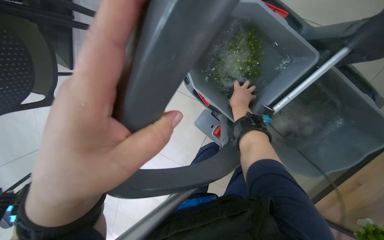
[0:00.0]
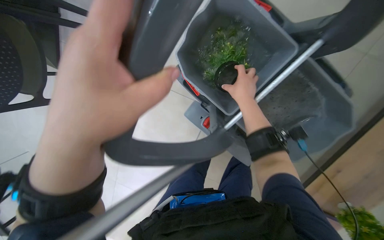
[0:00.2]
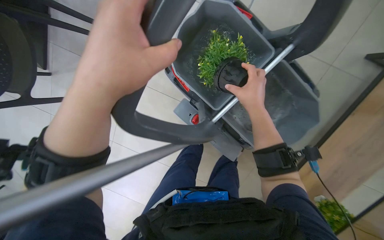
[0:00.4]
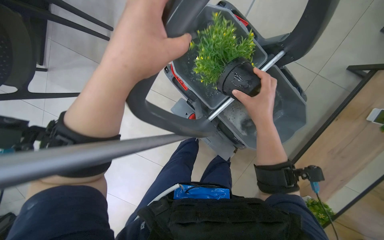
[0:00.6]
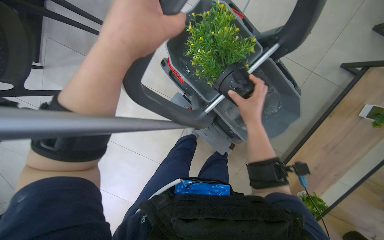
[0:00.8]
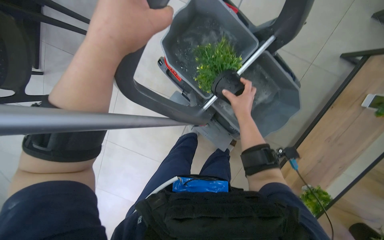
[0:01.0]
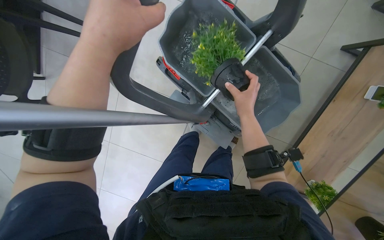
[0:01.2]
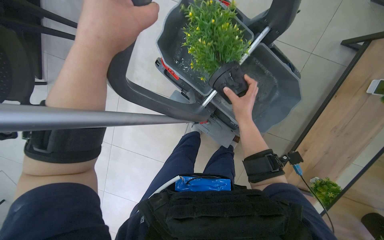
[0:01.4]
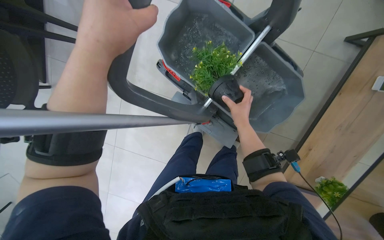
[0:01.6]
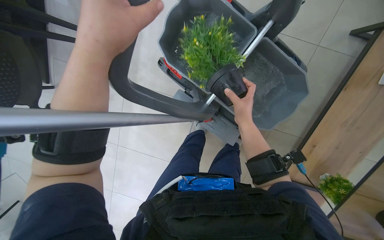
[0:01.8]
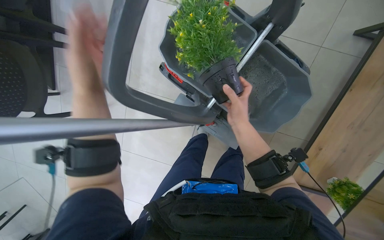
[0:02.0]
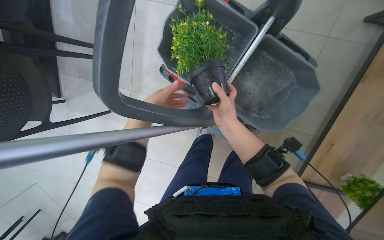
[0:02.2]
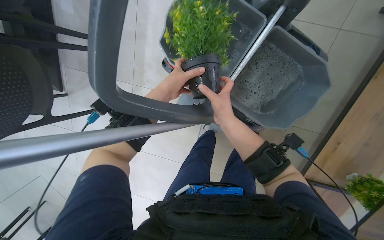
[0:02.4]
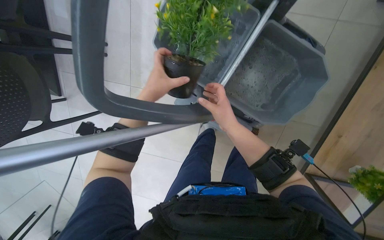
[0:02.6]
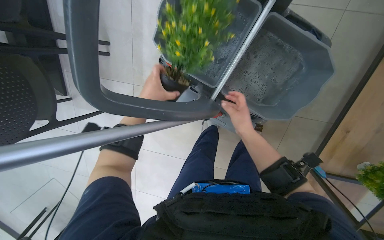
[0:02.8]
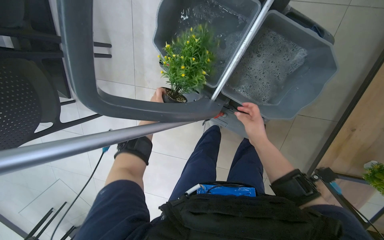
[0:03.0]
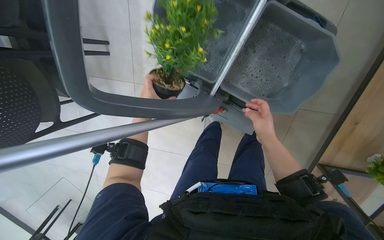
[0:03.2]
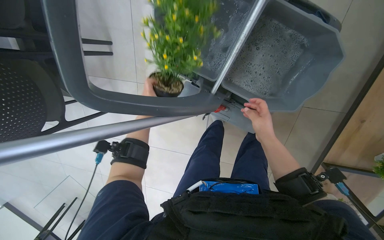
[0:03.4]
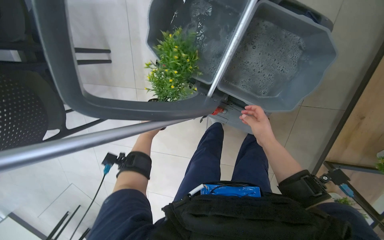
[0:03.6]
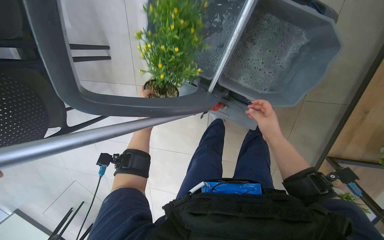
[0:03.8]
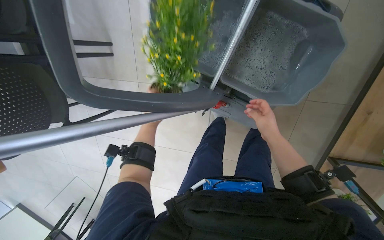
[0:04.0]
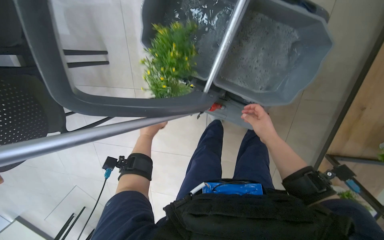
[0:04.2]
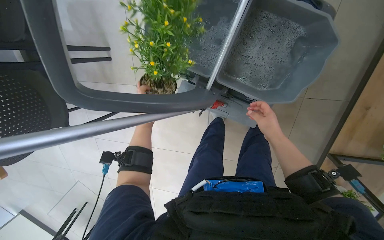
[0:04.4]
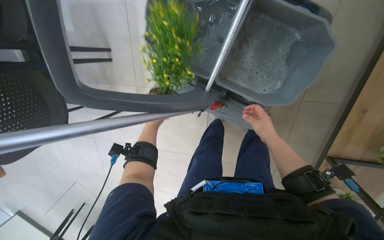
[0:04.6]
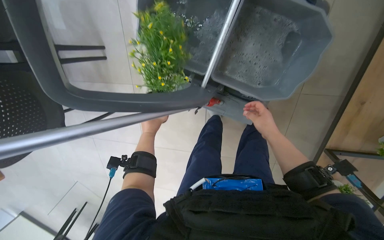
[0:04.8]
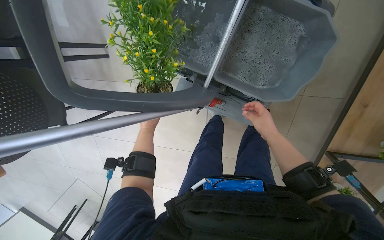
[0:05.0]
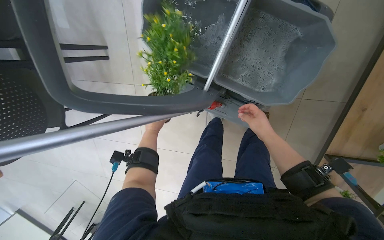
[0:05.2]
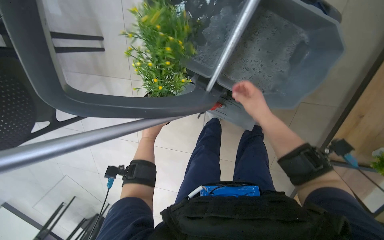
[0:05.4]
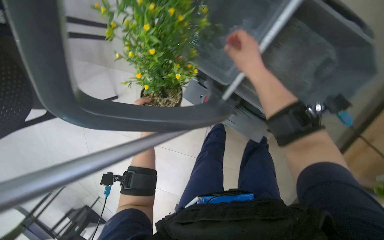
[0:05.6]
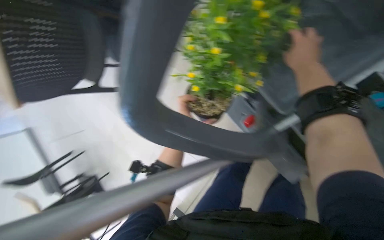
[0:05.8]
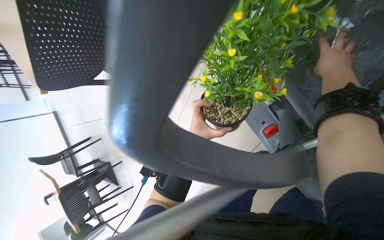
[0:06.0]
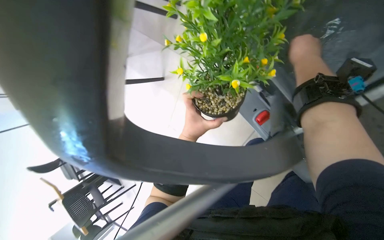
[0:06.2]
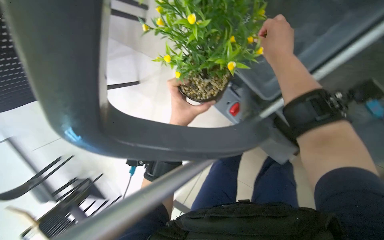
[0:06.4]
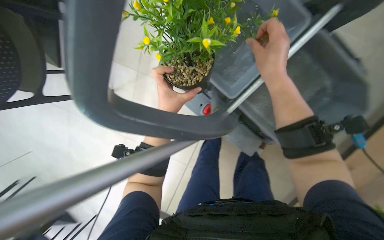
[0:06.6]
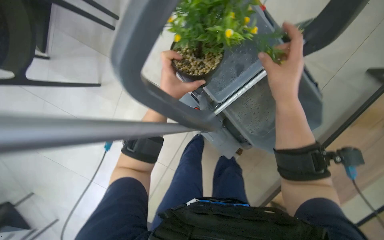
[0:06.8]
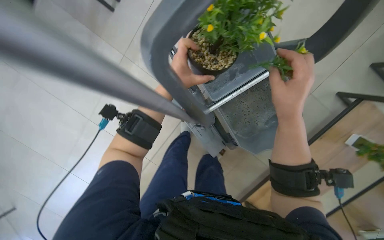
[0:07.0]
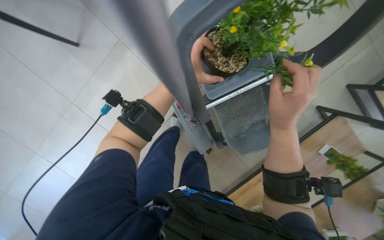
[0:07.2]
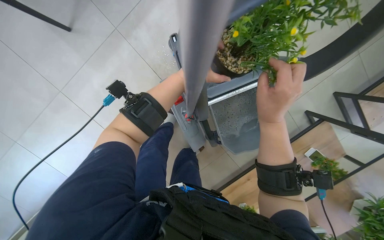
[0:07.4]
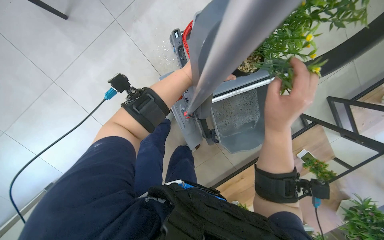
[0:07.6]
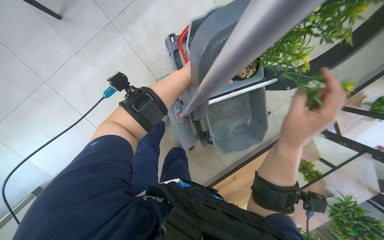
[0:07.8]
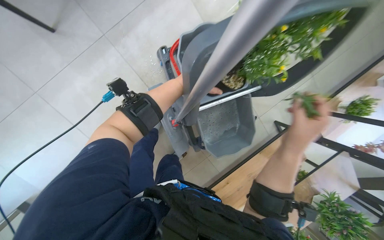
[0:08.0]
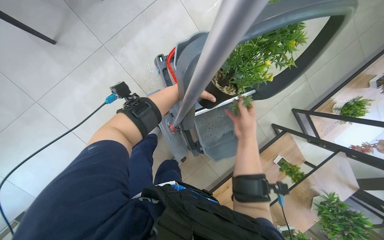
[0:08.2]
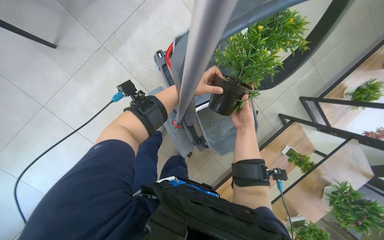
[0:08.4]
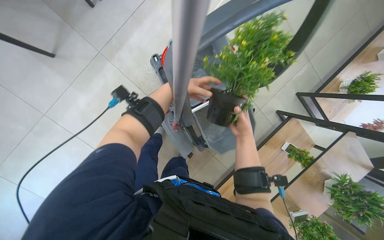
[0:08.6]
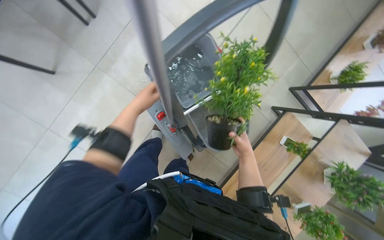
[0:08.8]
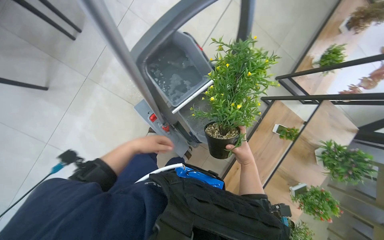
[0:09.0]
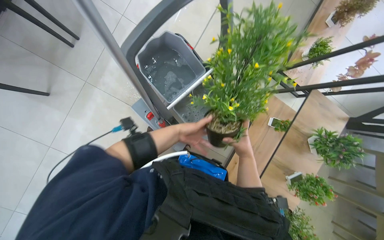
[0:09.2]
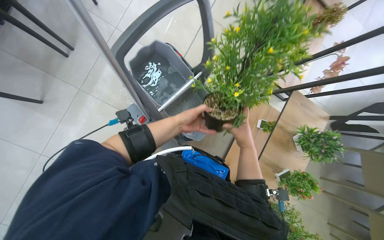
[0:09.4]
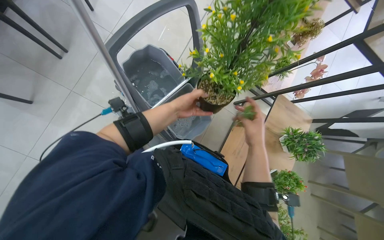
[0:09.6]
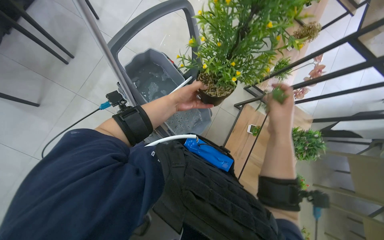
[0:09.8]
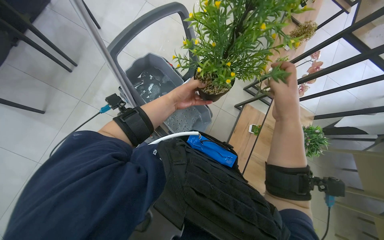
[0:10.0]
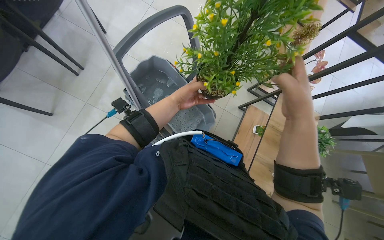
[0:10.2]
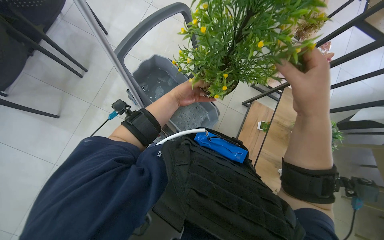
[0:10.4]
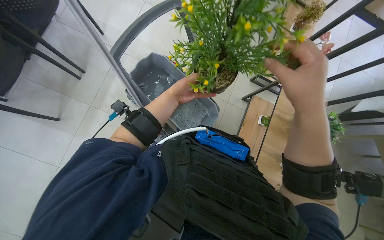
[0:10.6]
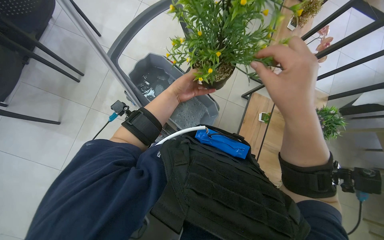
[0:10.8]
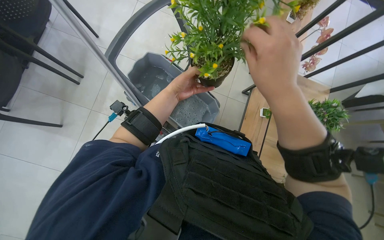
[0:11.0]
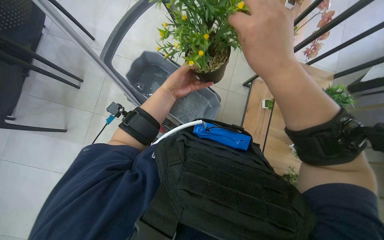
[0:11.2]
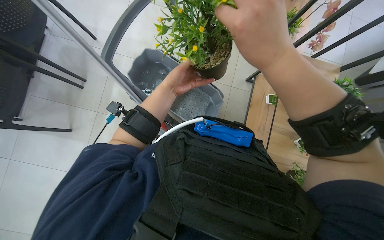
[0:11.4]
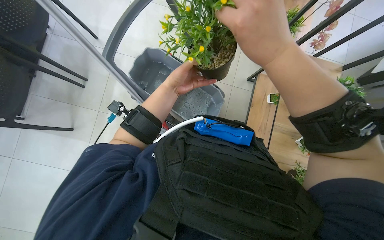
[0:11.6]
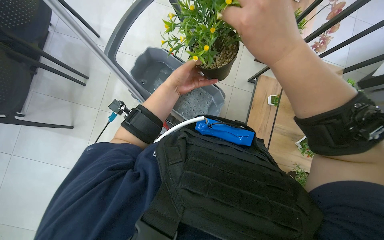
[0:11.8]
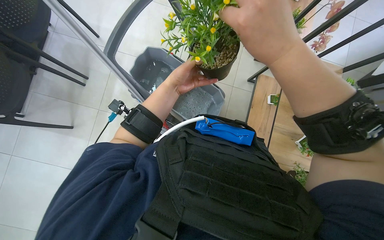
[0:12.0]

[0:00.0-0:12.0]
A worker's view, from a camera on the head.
Job: wiping surfaces.
The whole recording: Washing potted plants. The worker picks up decorative plants and flowers from a shelf, washes them in a cleaning cart, and places them back on the shelf.
0:00.0 to 0:01.6: The right hand heads down the picture and nearer to the camera, covering some 20 cm, while the left hand travels up the picture by roughly 15 cm.
0:01.6 to 0:03.0: The right hand travels down the picture by approximately 10 cm.
0:03.0 to 0:04.4: The left hand swings nearer and farther, some 20 cm each way, with 2 reversals.
0:04.4 to 0:06.0: The right hand heads up the picture and nearer to the camera, covering roughly 25 cm.
0:06.0 to 0:07.6: The view pans to the right by some 20 degrees. Everything in view rotates some 35 degrees clockwise.
0:07.6 to 0:09.0: The right hand shifts about 25 cm down the picture.
0:09.0 to 0:10.4: The camera pitches upward, by roughly 10 degrees. The right hand shifts approximately 35 cm nearer to the camera and to the right.
0:10.4 to 0:12.0: The right hand goes about 10 cm to the left.

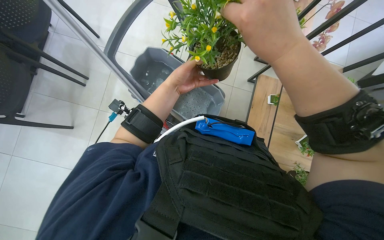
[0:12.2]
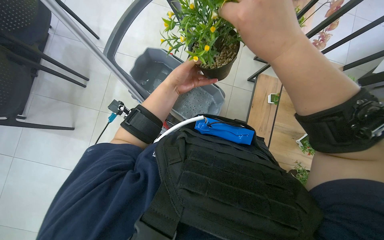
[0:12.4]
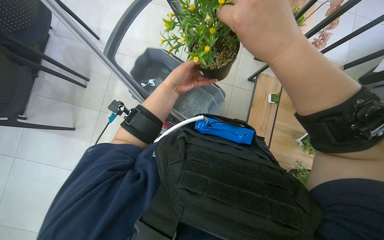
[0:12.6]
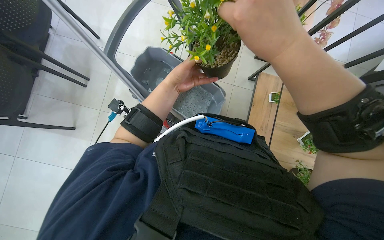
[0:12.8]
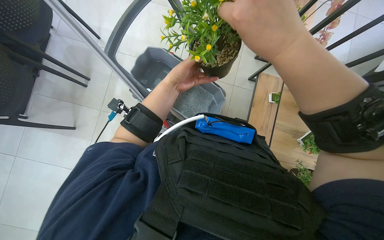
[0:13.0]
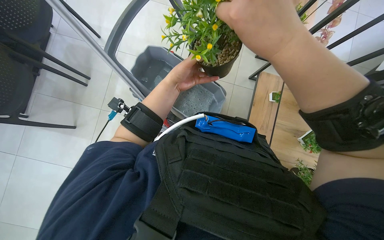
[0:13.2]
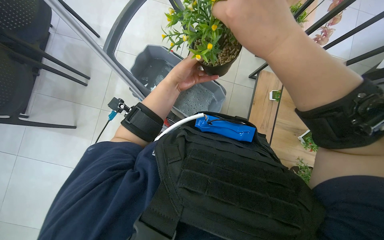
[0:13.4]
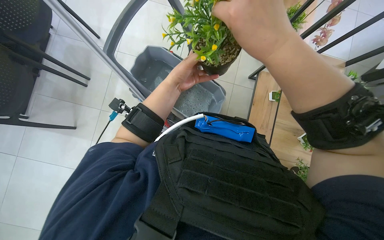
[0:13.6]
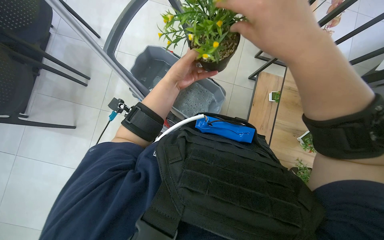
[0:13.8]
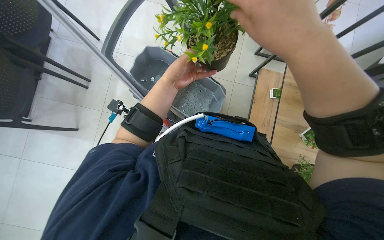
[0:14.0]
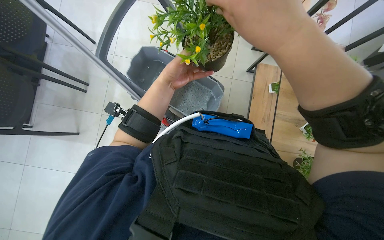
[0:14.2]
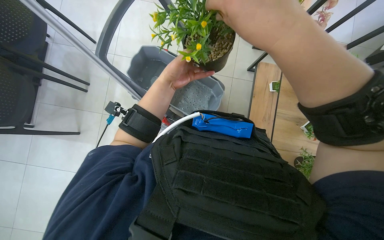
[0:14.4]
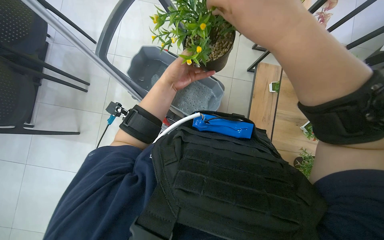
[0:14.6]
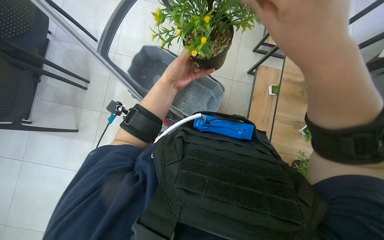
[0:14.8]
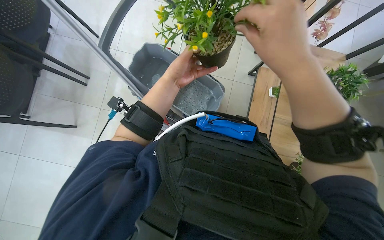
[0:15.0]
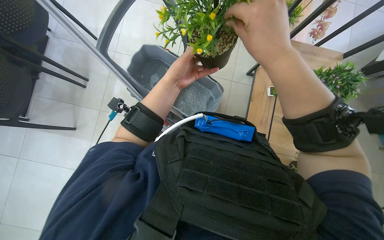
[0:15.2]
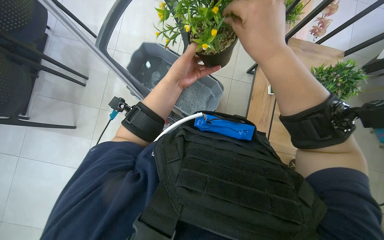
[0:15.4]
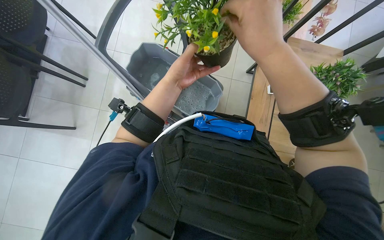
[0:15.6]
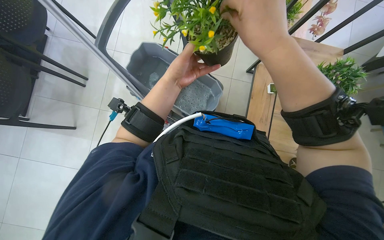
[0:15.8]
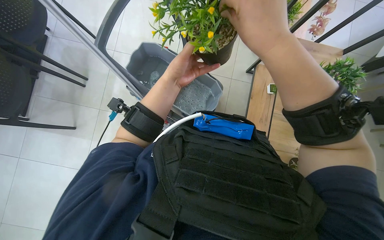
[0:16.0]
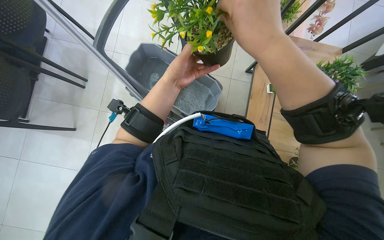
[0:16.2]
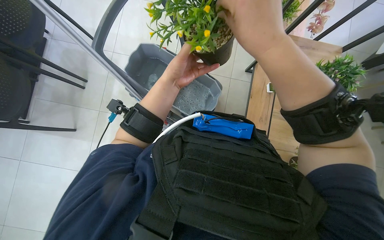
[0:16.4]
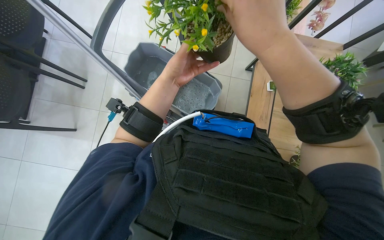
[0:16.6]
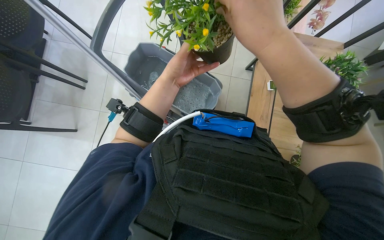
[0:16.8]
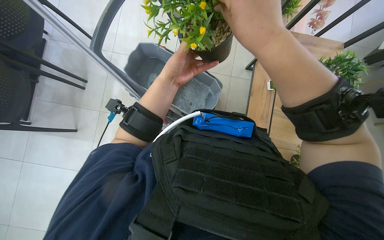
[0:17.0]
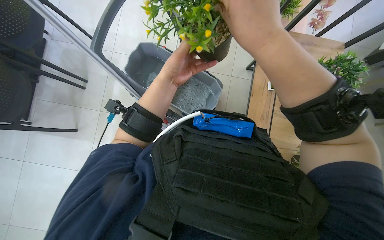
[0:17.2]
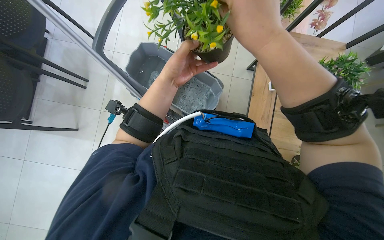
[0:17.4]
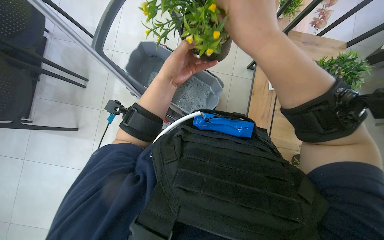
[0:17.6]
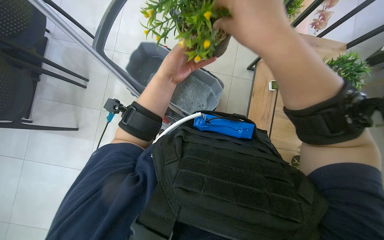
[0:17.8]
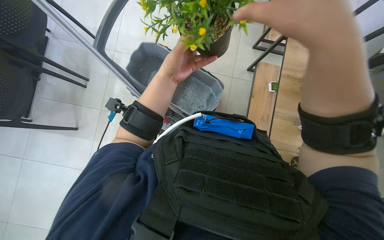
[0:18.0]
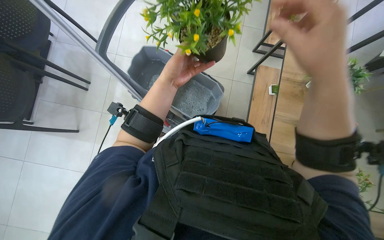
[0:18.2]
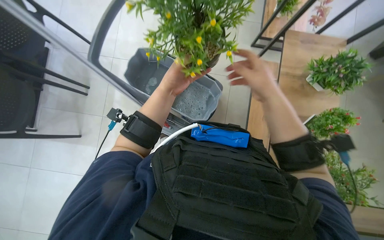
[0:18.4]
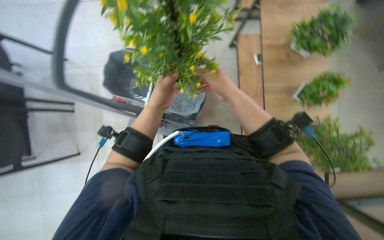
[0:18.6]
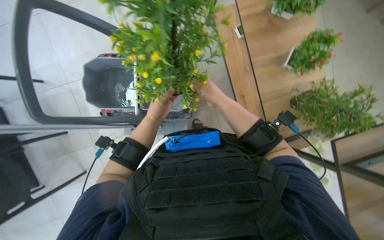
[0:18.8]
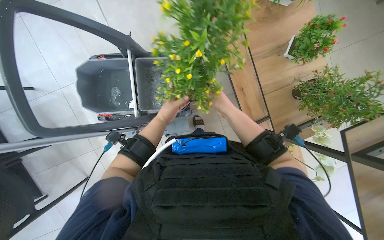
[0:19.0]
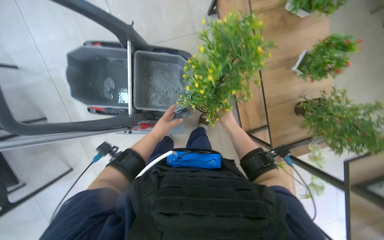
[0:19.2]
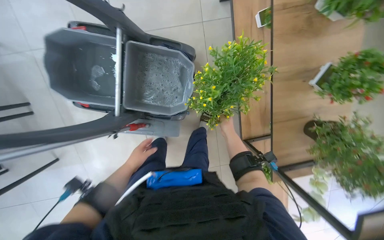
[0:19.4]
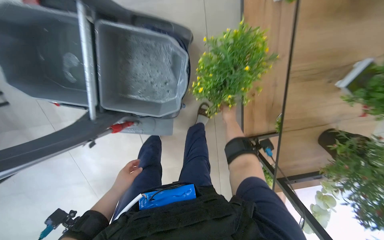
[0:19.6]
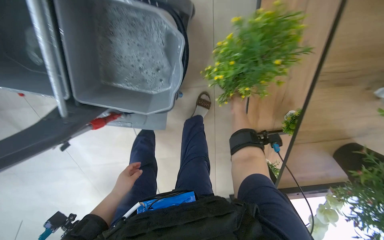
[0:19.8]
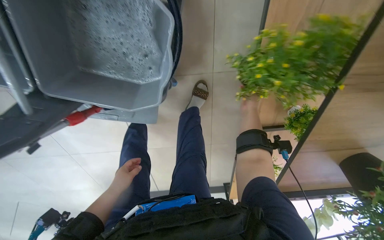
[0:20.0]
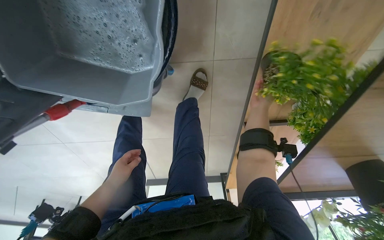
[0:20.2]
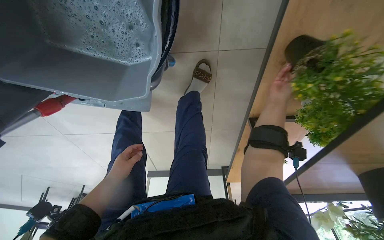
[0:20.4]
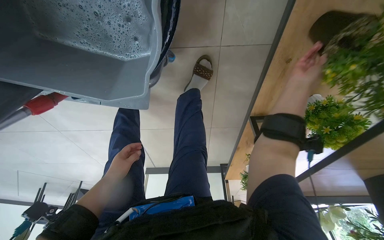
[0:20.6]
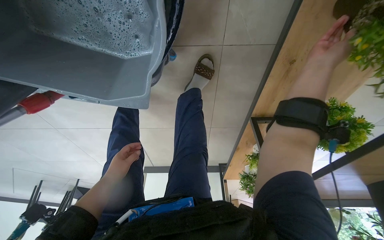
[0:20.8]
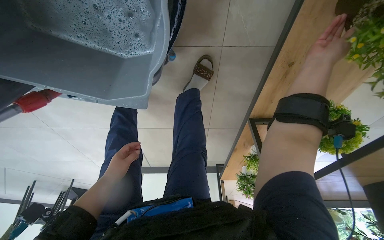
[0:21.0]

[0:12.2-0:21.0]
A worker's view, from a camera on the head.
Job: wiping surfaces.
The whole recording: Washing potted plants. The worker picks up decorative plants and flowers from a shelf, washes them in a cleaning cart, and places them back on the shelf.
0:12.2 to 0:16.6: The hands stay close to where they were, moving slightly.
0:16.6 to 0:18.0: The right hand goes some 10 cm nearer to the camera.
0:18.0 to 0:19.6: The wearer moves approximately 50 cm. The view tips downward by approximately 20 degrees.
0:19.6 to 0:21.0: The camera pitches downward, by approximately 30 degrees.
